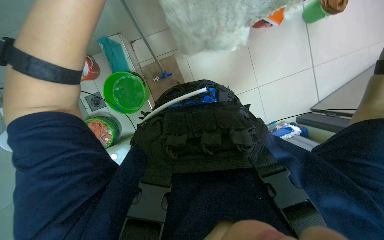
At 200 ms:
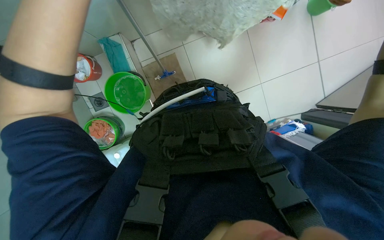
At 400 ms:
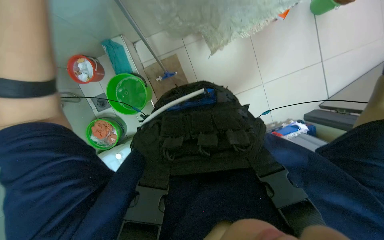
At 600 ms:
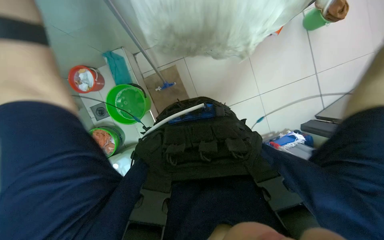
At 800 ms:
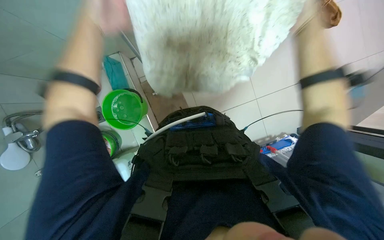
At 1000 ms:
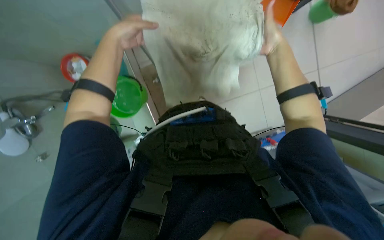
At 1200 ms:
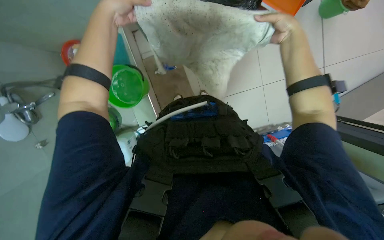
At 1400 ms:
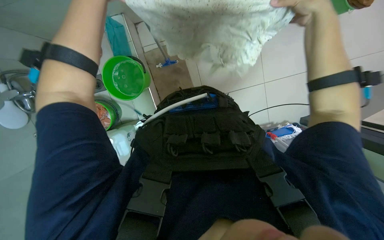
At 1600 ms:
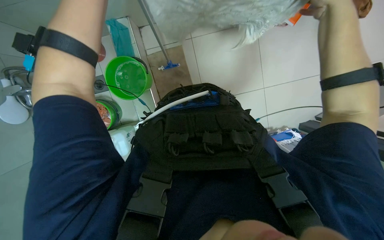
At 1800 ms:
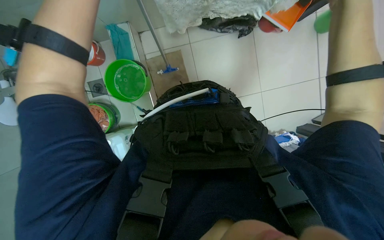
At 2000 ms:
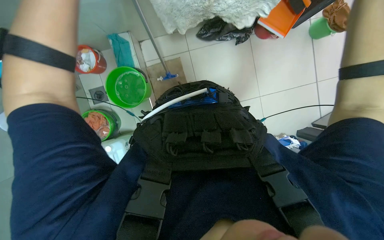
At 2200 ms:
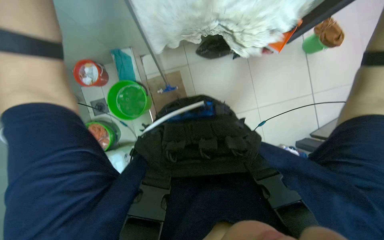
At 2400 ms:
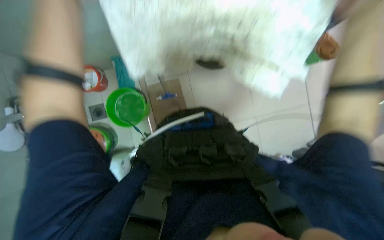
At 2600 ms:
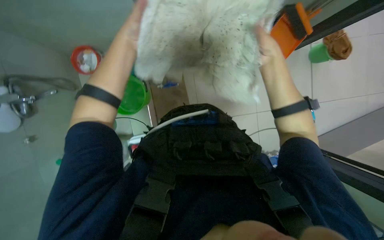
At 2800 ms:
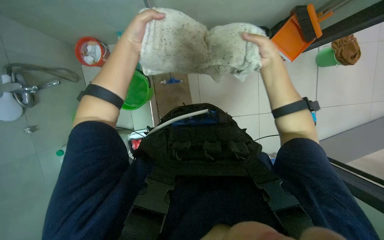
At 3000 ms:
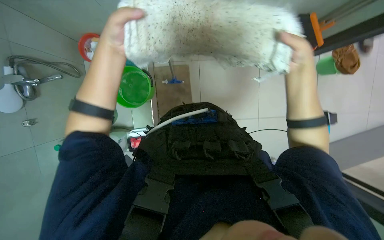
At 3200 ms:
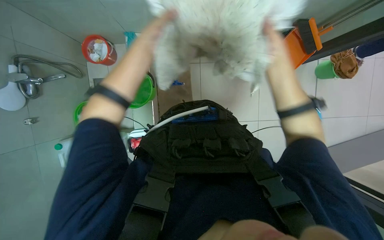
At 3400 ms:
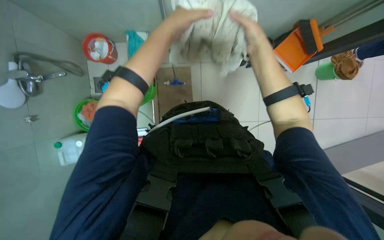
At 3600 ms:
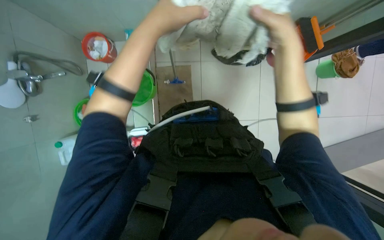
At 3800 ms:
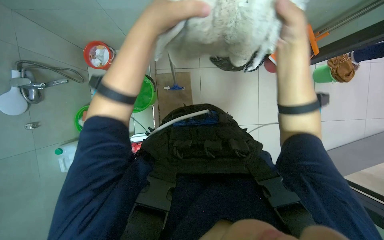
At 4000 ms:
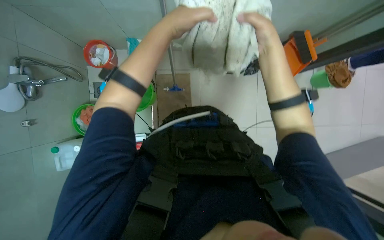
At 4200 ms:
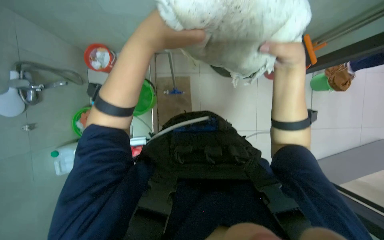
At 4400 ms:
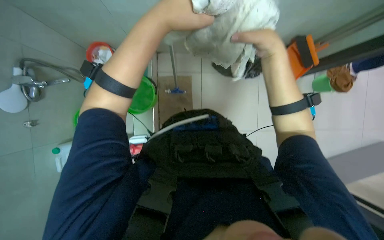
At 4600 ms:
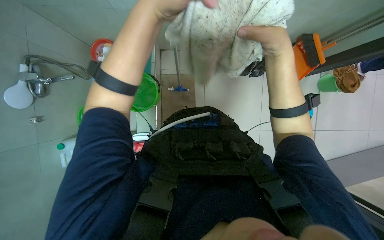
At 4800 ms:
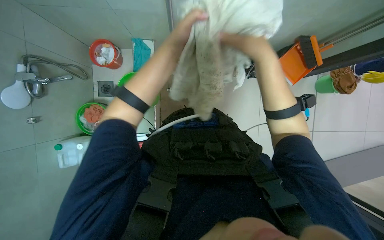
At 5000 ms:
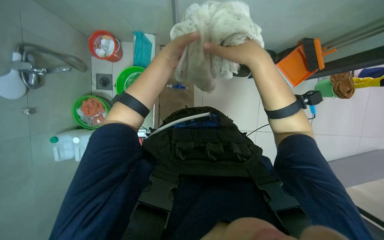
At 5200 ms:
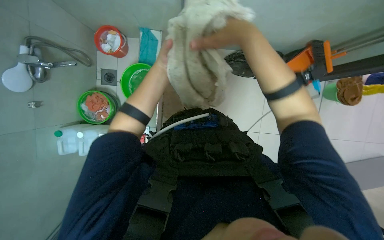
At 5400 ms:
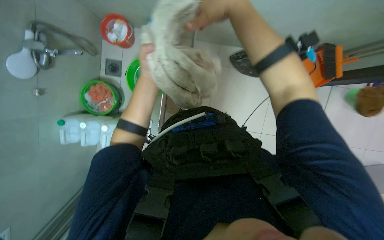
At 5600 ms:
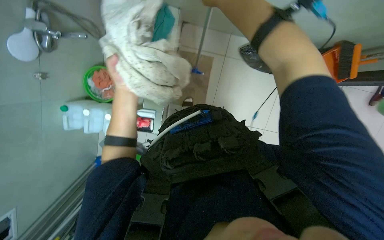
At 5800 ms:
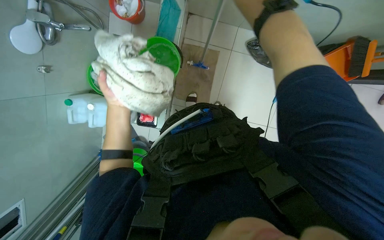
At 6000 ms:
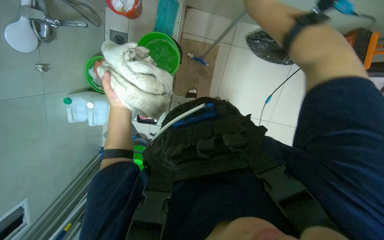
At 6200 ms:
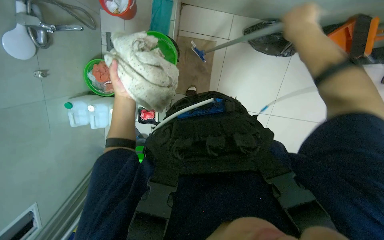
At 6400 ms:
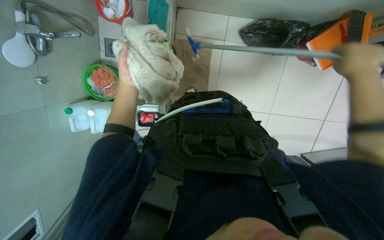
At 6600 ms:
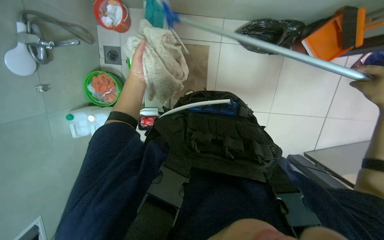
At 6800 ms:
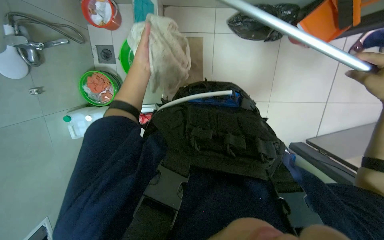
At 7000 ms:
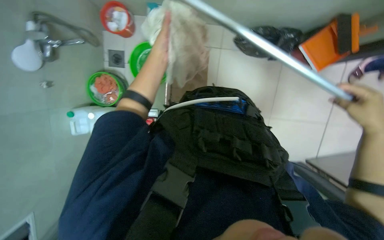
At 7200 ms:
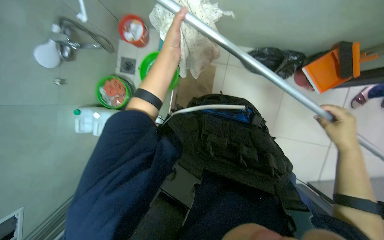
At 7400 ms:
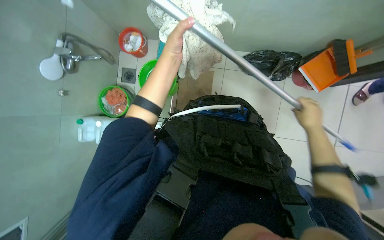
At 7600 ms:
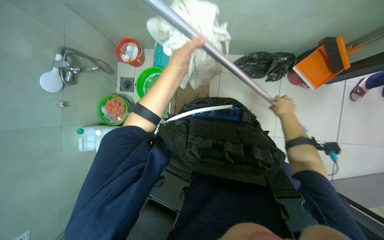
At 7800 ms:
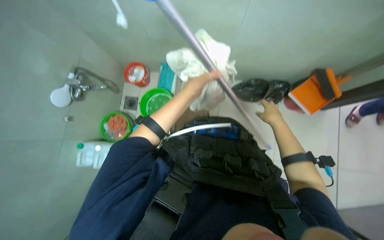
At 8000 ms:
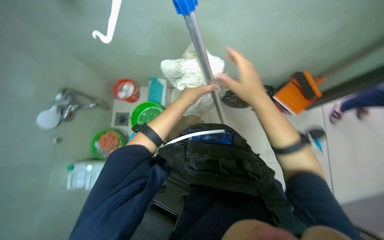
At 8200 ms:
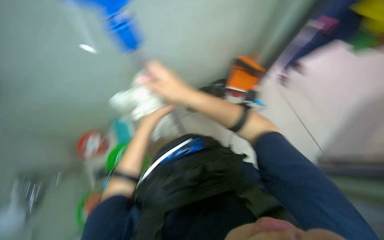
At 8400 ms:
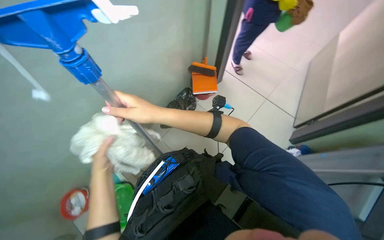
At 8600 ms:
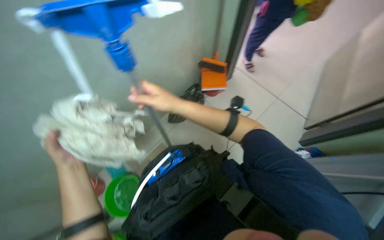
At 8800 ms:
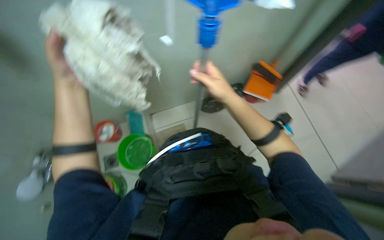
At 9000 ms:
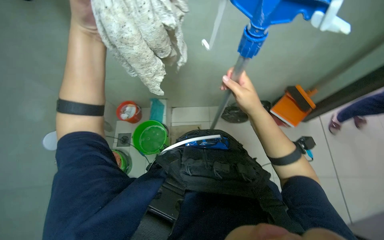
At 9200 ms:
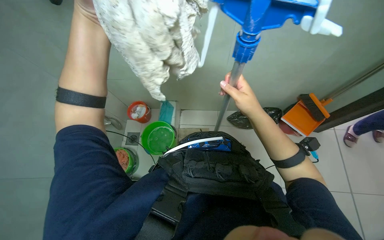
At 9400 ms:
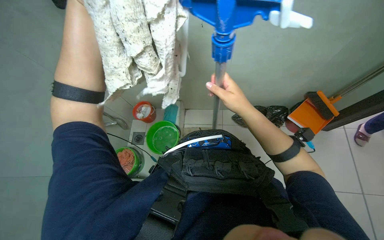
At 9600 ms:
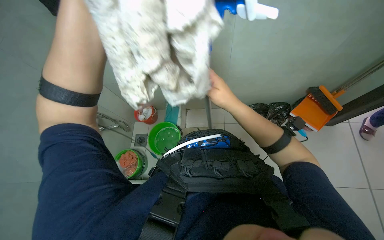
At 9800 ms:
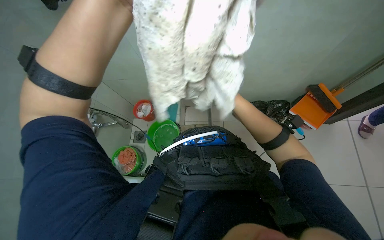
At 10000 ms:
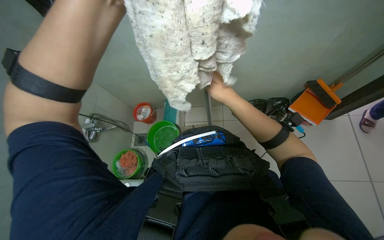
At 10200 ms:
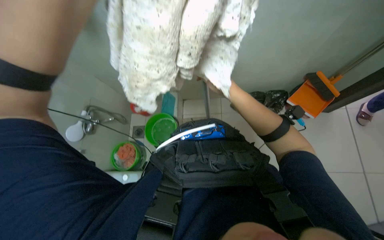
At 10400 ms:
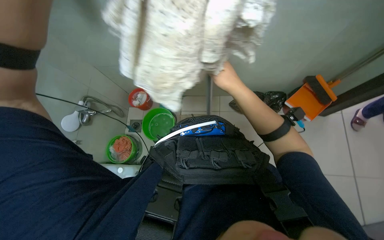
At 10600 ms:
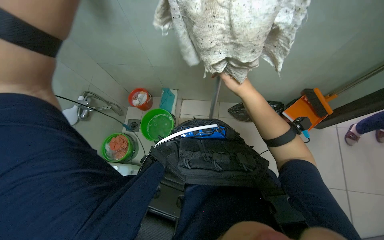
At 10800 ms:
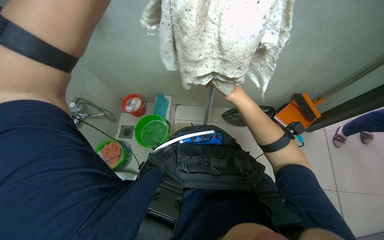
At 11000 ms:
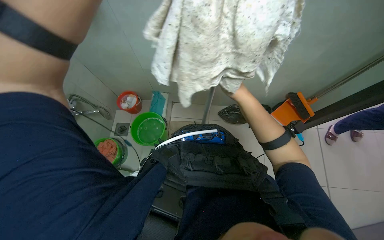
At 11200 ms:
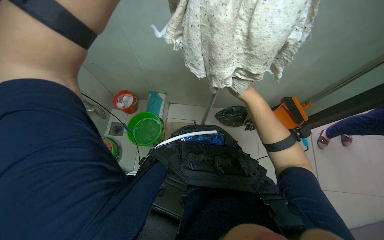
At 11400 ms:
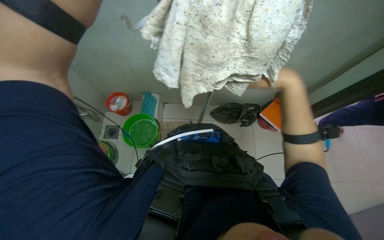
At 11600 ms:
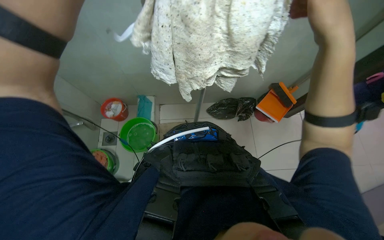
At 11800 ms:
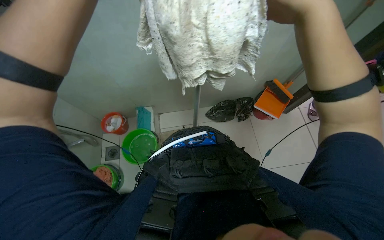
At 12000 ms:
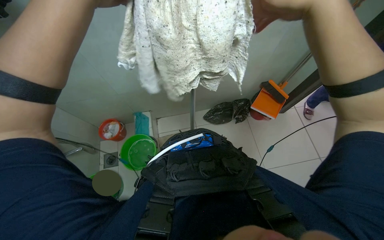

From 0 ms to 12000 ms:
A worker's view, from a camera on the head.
Job: preparing cleaning supplies.
The whole recording: Preparing mop for cleaning. The worker prepares the mop by attaching the head, wetting it in a bucket, and wringing it out.
From 3000 ms to 4400 ms: The left hand is displaced to the right and nearer to the camera by some 10 cm.
From 4400 ms to 6000 ms: The left hand is displaced down the picture, farther from the camera and to the left by some 35 cm.
From 6000 ms to 7600 ms: The camera pitches upward, by approximately 15 degrees. The left hand heads to the right and up the picture, covering roughly 20 cm.
From 7600 ms to 9000 ms: The camera pitches upward, by roughly 20 degrees.
From 9000 ms to 10400 ms: The right hand heads farther from the camera, covering approximately 10 cm.

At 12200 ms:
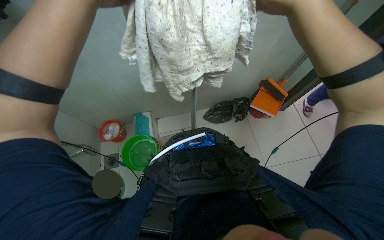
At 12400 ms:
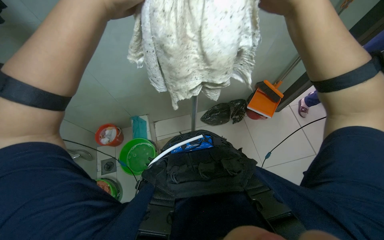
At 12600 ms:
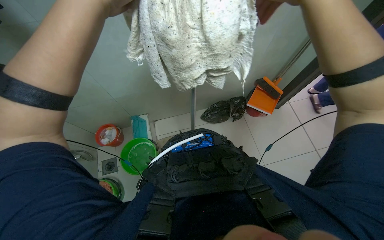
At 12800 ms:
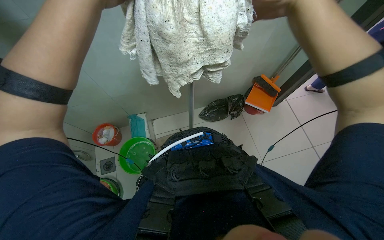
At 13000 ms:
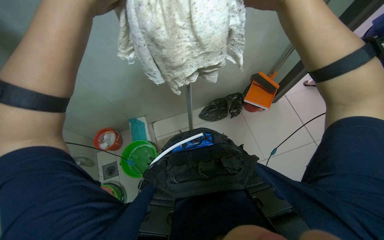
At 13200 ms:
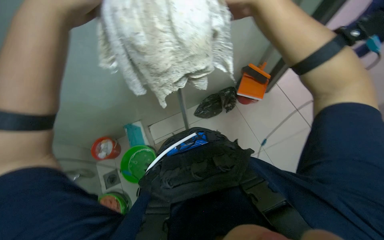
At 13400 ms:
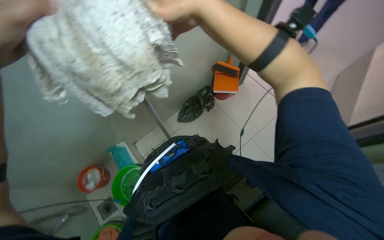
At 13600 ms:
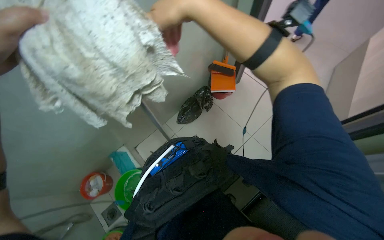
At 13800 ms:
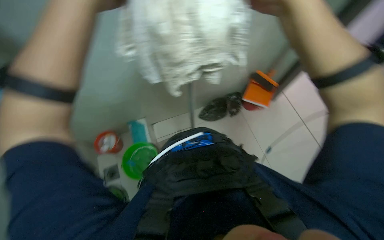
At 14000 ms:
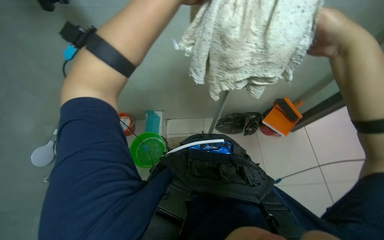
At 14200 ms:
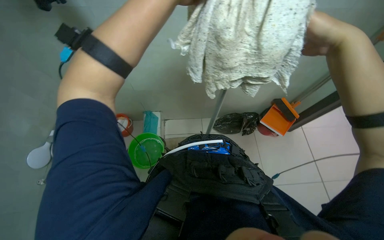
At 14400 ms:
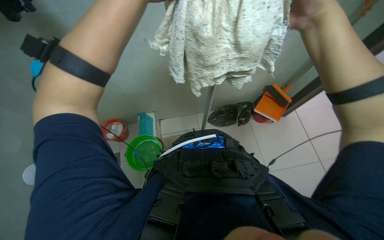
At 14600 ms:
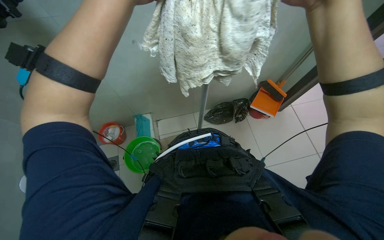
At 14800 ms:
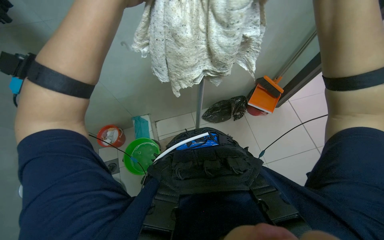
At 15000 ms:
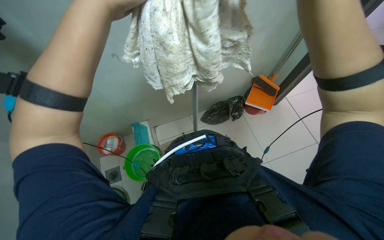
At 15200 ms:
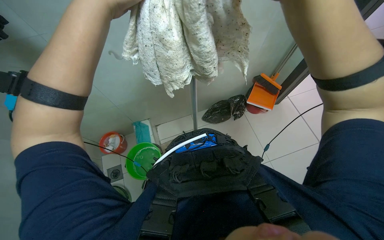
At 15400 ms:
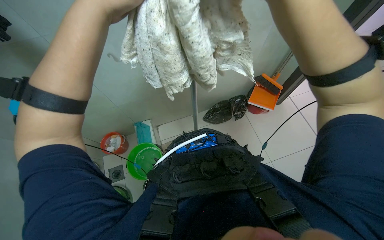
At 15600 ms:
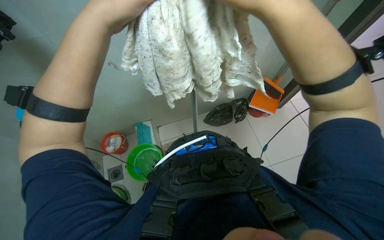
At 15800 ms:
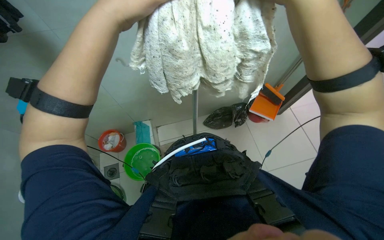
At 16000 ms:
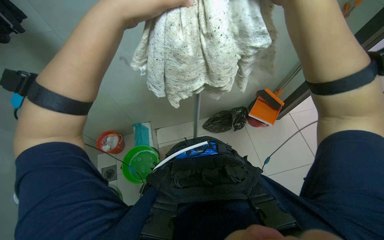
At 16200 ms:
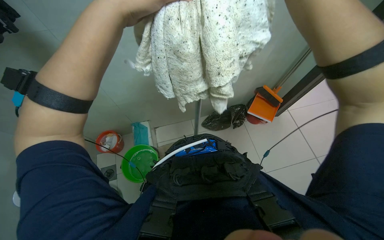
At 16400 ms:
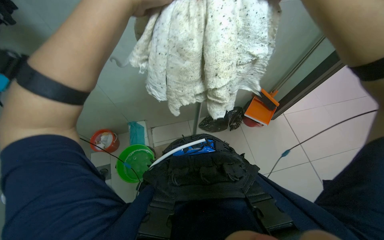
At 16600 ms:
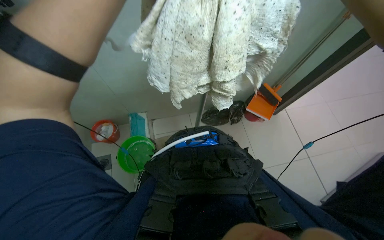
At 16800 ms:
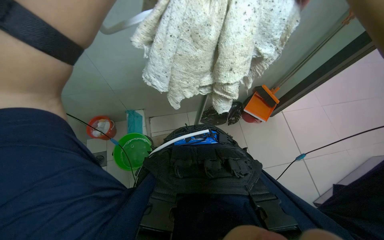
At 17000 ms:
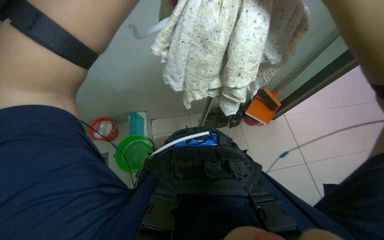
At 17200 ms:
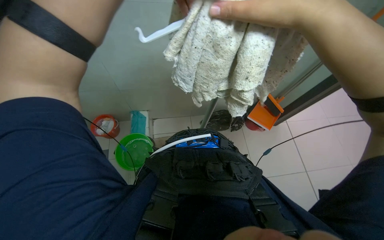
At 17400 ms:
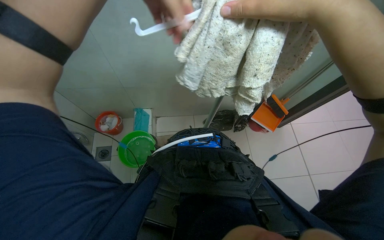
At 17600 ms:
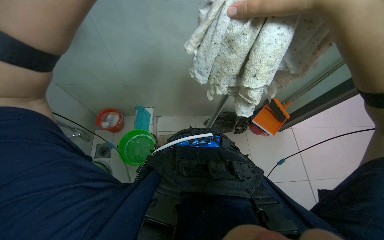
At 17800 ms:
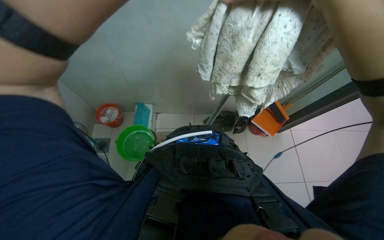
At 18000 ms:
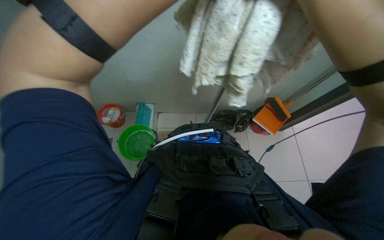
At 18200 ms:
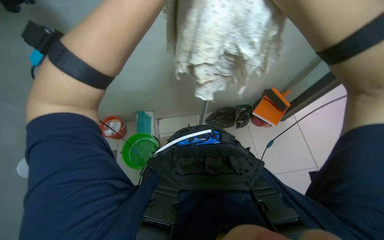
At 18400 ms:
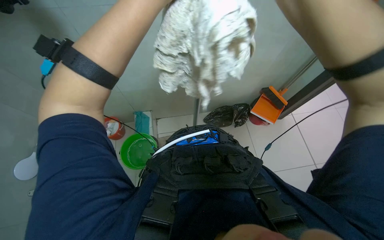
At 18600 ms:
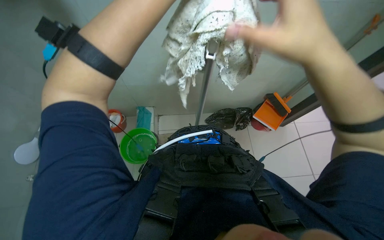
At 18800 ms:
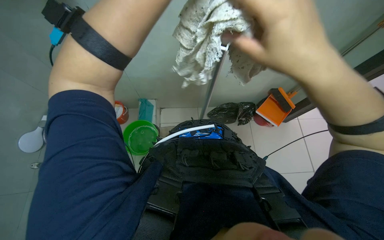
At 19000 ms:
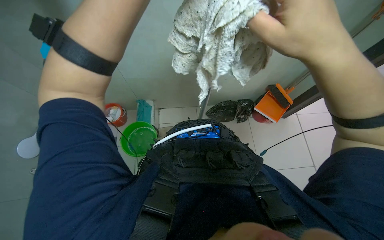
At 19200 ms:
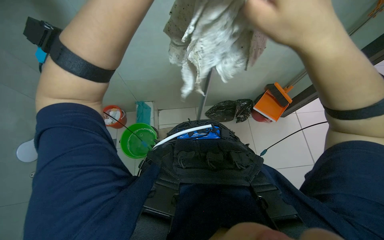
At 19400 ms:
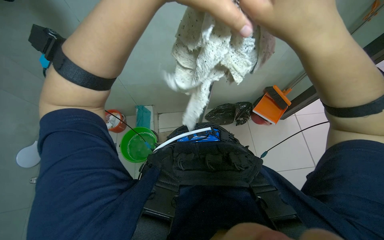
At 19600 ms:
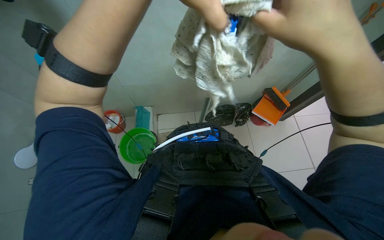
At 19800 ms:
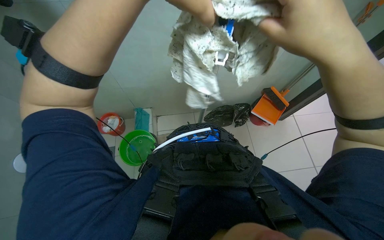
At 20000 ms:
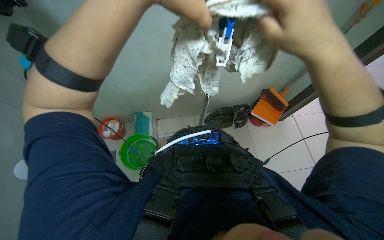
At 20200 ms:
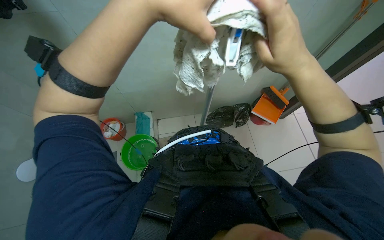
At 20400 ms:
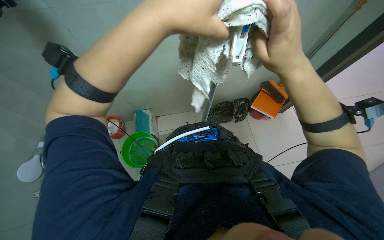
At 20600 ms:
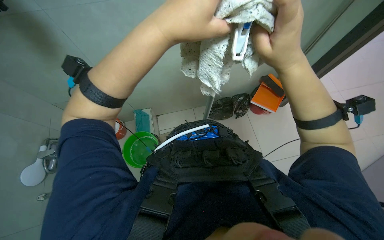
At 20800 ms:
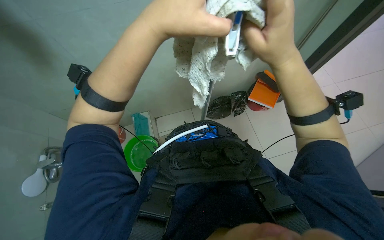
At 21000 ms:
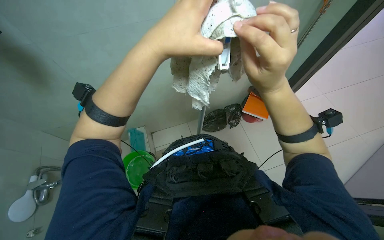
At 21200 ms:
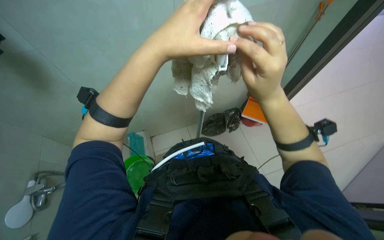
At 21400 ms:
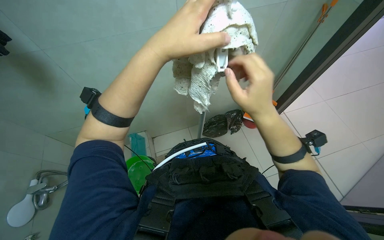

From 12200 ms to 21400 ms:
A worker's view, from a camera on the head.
Job: preparing cleaning supplies.
The whole recording: Preparing mop for cleaning. The worker prepares the mop by attaching the head, wetting it in a bucket, and wringing it out.
From 19800 ms to 21400 ms: The right hand heads farther from the camera, covering some 10 cm.
